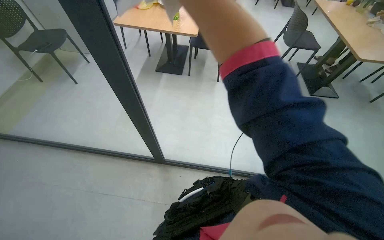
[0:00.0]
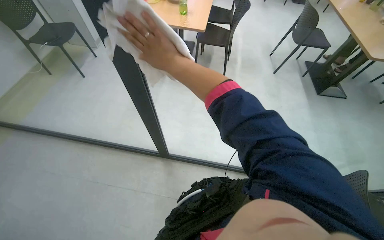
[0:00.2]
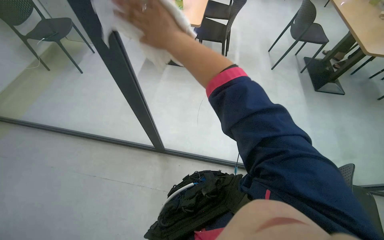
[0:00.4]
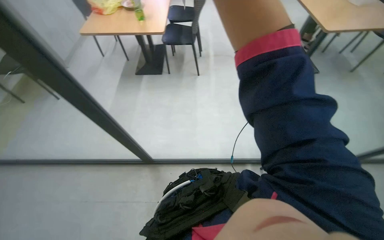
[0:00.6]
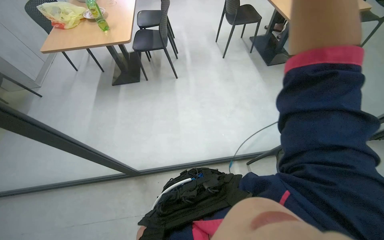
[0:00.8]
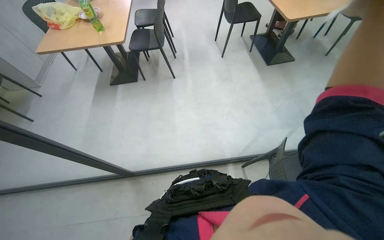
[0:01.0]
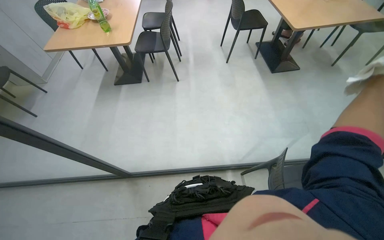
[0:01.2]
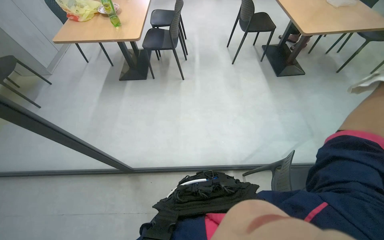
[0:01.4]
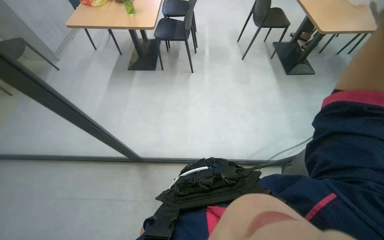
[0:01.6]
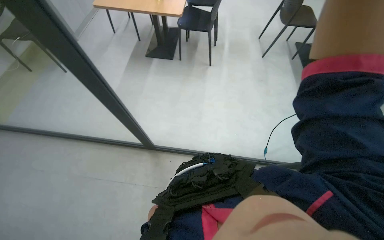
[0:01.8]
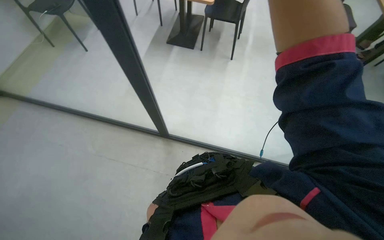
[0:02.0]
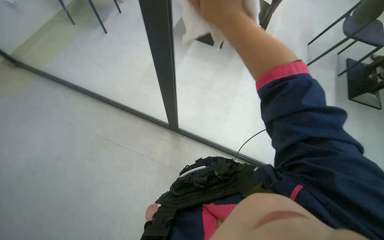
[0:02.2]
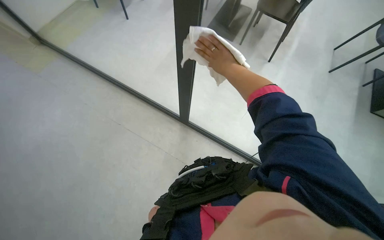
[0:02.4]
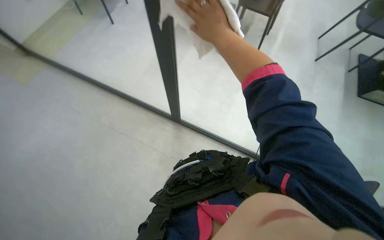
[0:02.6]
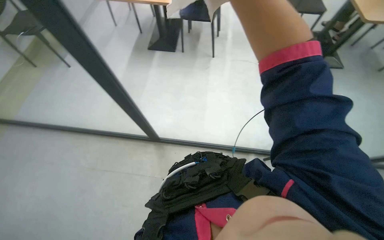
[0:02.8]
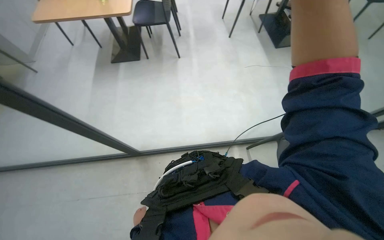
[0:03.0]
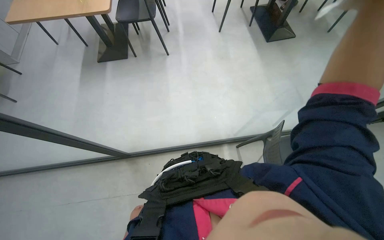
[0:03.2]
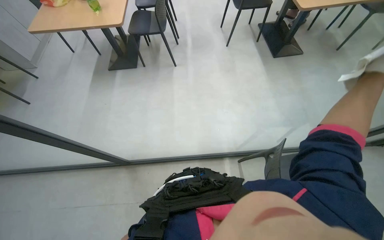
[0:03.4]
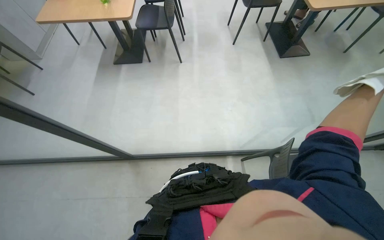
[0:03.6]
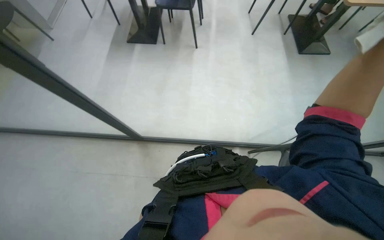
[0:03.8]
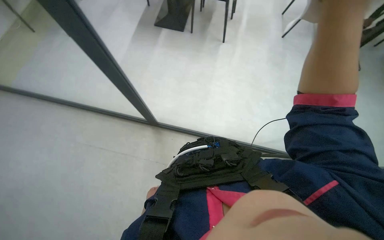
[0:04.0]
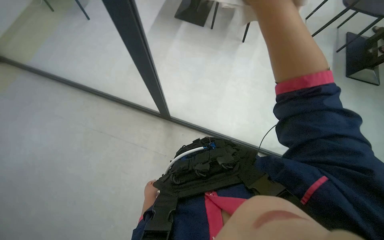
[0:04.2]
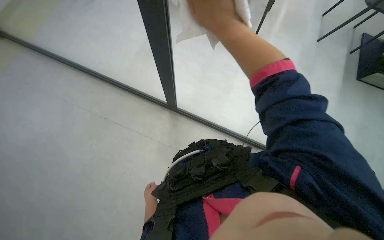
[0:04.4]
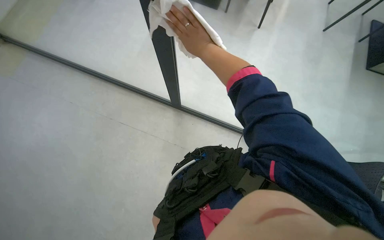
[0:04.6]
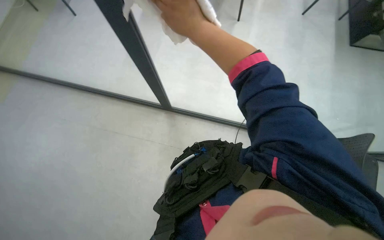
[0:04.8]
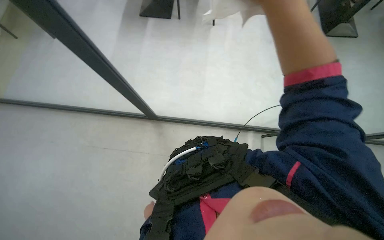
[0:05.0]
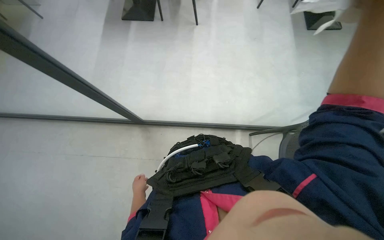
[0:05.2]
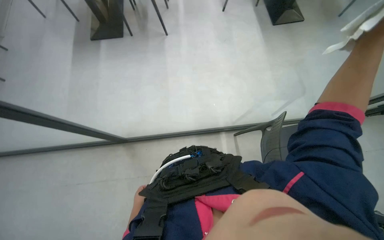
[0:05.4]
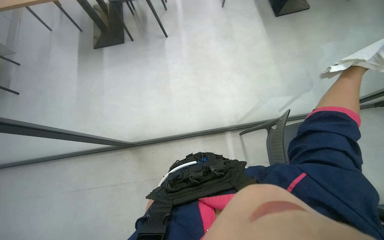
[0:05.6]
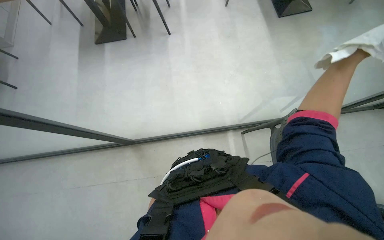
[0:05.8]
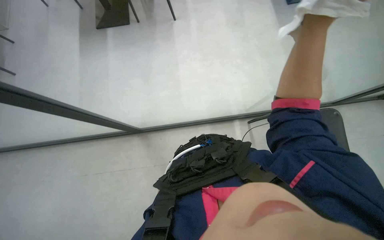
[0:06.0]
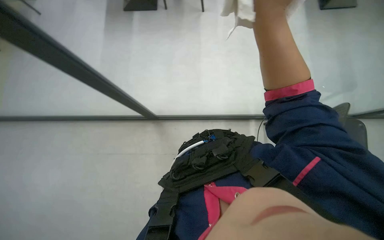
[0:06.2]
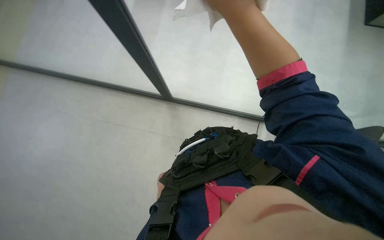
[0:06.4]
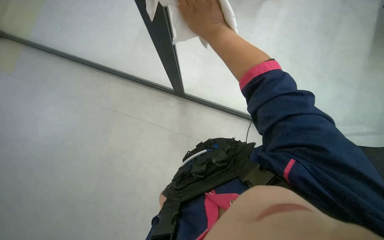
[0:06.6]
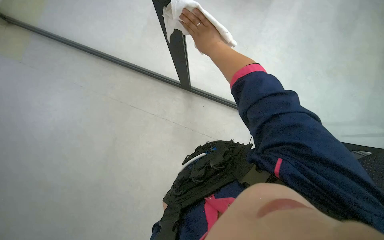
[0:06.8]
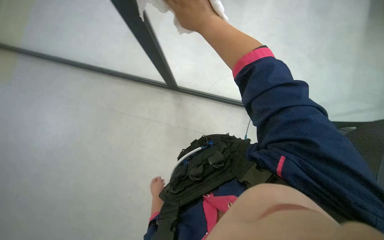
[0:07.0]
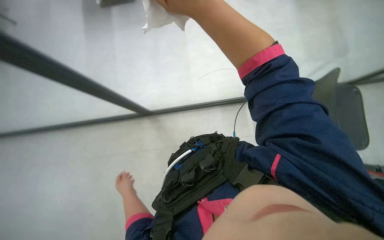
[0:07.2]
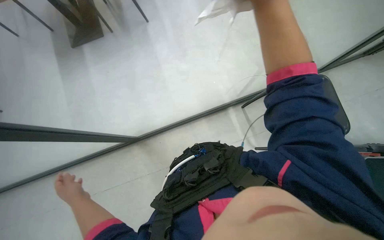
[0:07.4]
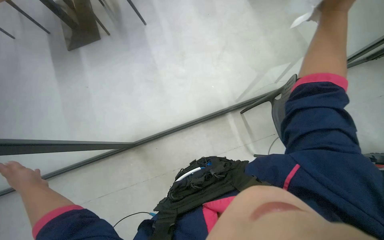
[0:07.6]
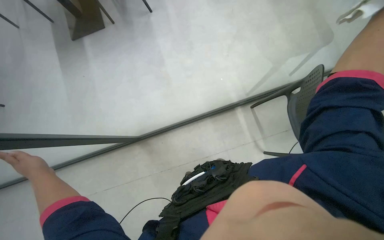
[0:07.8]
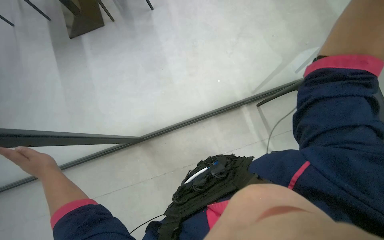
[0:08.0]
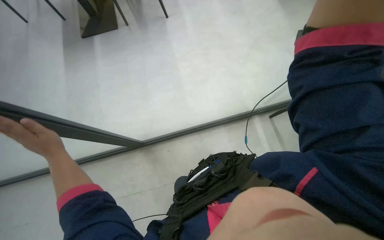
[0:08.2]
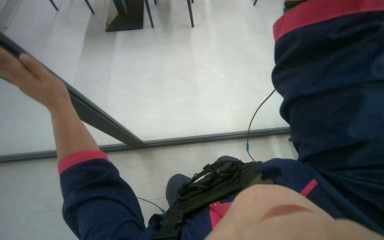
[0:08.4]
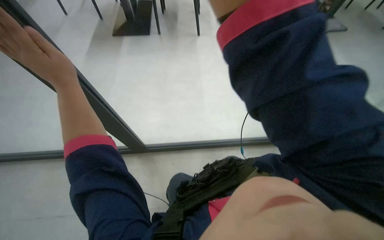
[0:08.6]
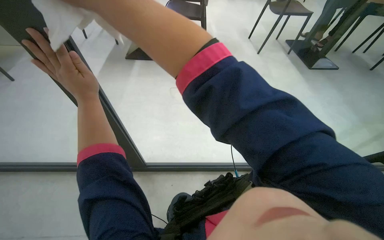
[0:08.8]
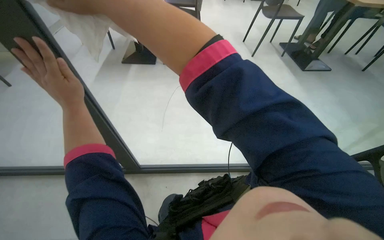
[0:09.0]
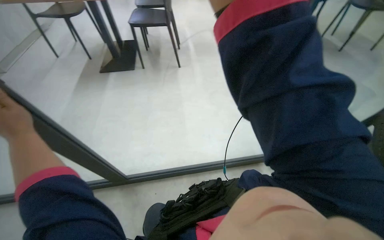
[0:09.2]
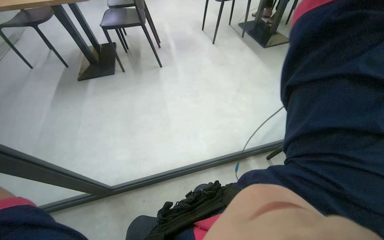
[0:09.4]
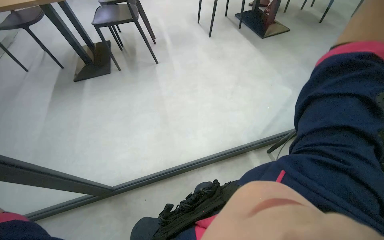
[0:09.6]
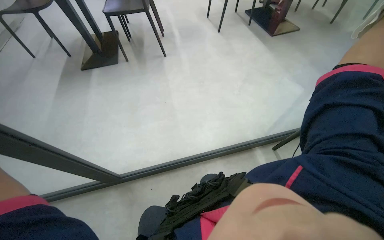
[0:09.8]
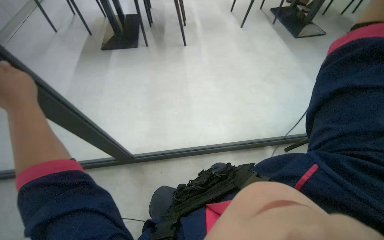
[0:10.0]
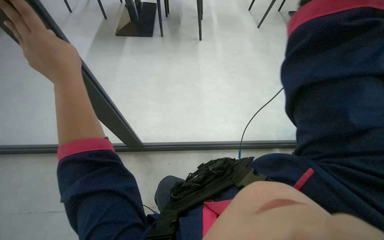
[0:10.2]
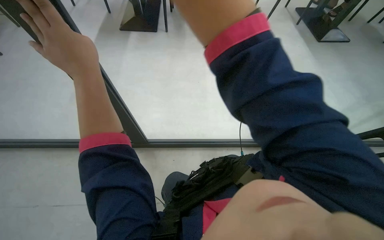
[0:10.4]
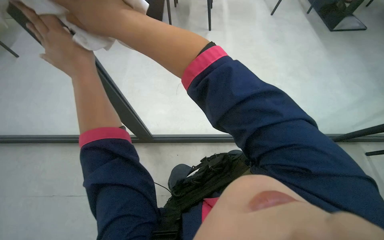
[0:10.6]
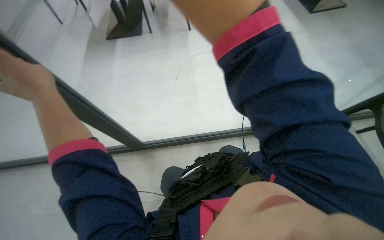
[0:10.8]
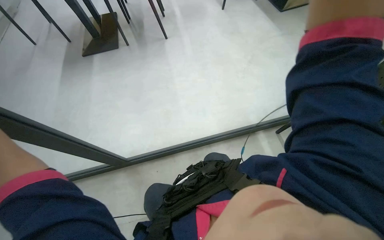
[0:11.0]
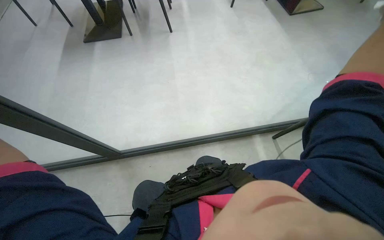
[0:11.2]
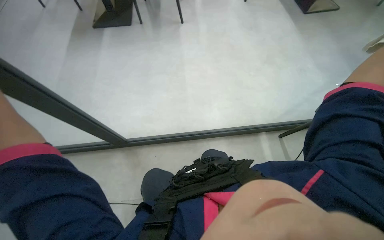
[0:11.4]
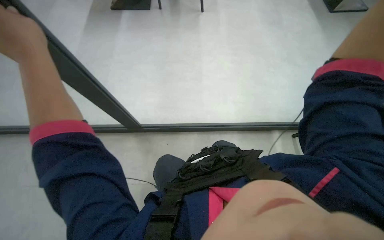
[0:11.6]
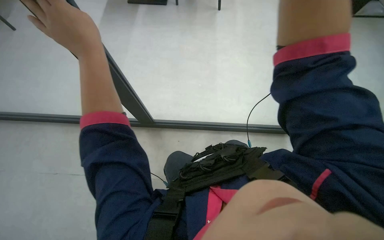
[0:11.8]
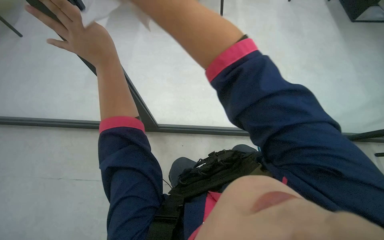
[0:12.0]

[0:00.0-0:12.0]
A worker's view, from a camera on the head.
Job: wiping surfaces.
The whole recording: Wiping glass partition. The worker wipes the glass partition with a white cloth.
0:04.4 to 0:06.0: The view swings about 15 degrees to the right.

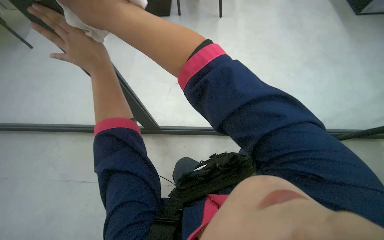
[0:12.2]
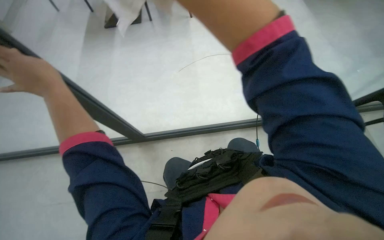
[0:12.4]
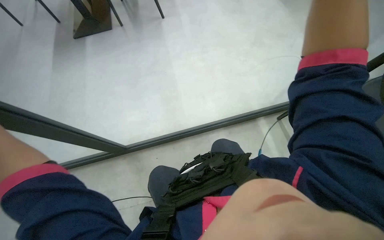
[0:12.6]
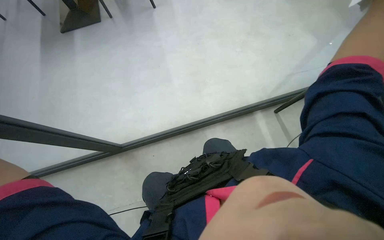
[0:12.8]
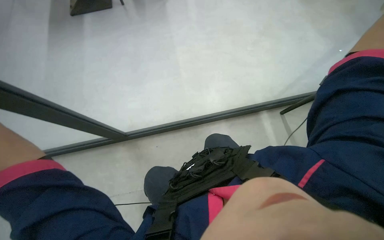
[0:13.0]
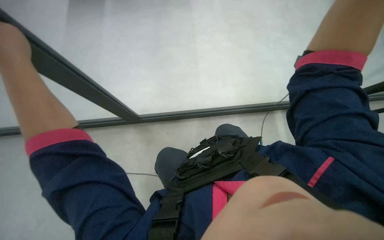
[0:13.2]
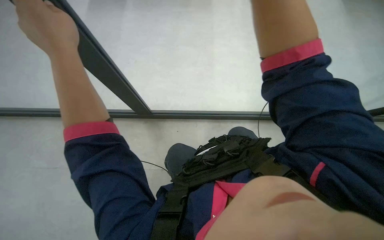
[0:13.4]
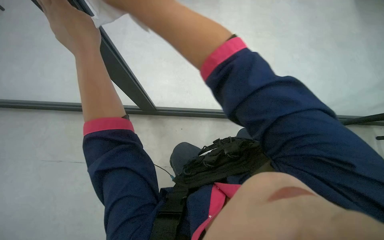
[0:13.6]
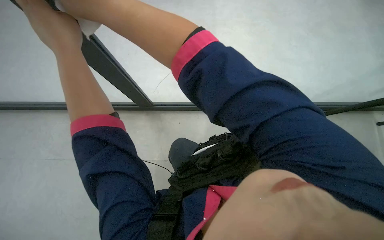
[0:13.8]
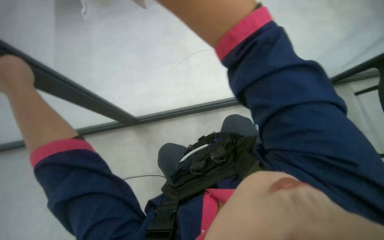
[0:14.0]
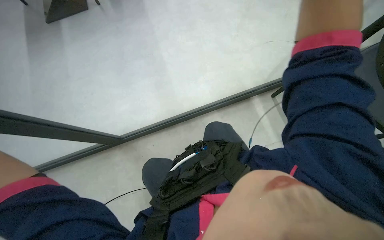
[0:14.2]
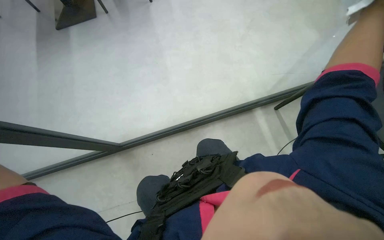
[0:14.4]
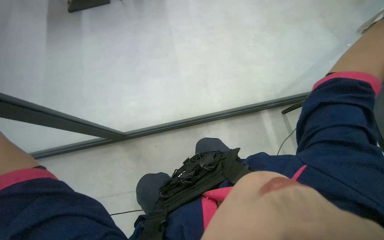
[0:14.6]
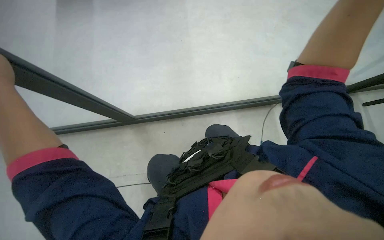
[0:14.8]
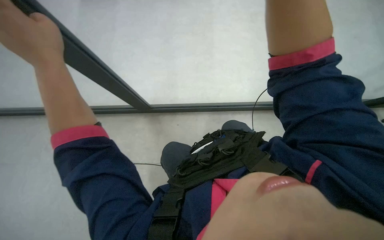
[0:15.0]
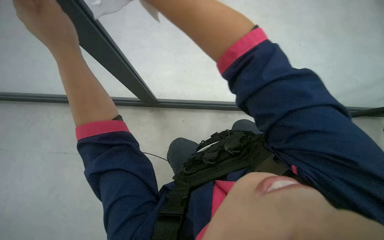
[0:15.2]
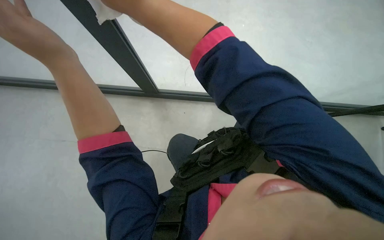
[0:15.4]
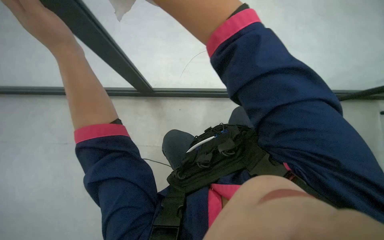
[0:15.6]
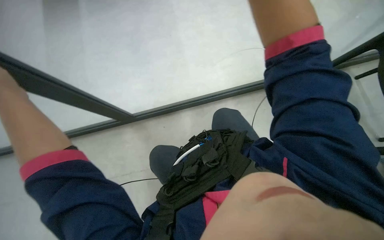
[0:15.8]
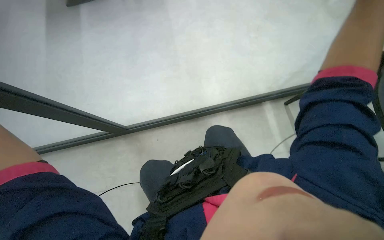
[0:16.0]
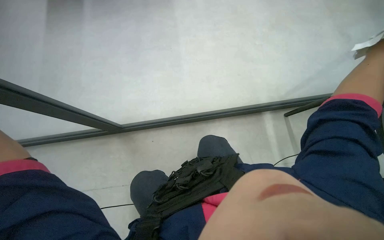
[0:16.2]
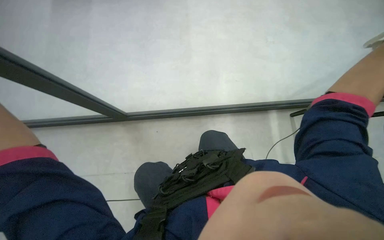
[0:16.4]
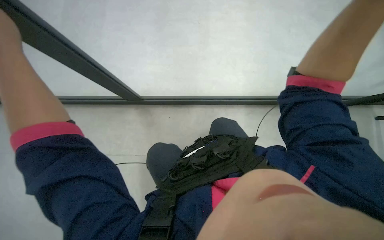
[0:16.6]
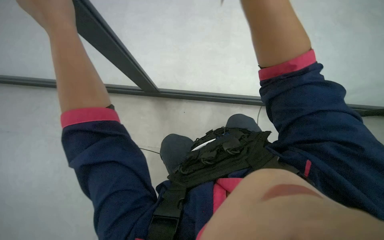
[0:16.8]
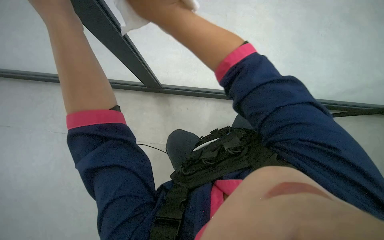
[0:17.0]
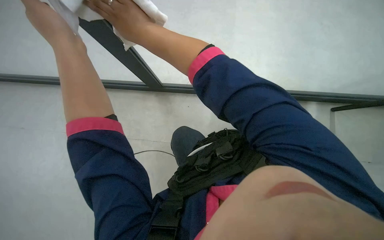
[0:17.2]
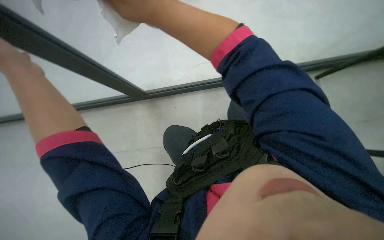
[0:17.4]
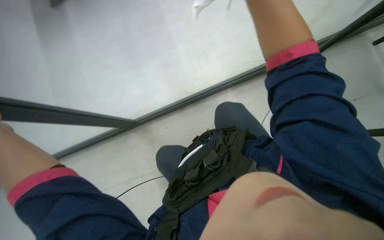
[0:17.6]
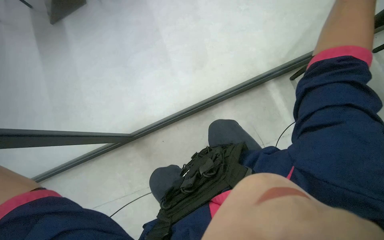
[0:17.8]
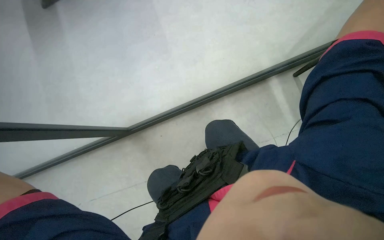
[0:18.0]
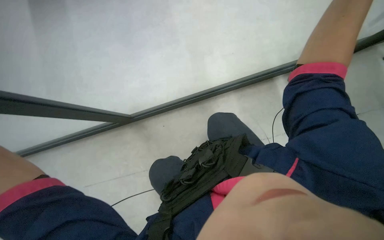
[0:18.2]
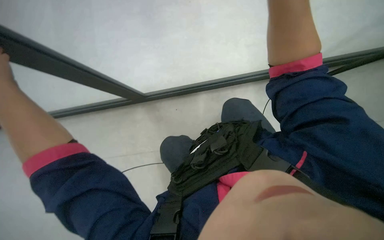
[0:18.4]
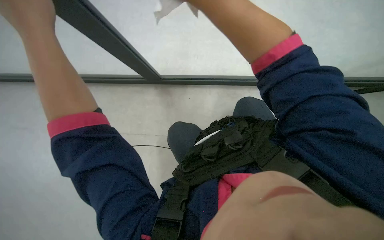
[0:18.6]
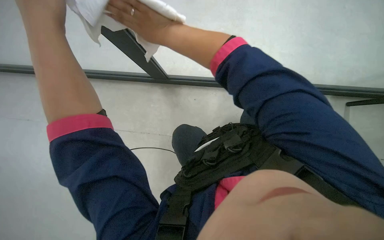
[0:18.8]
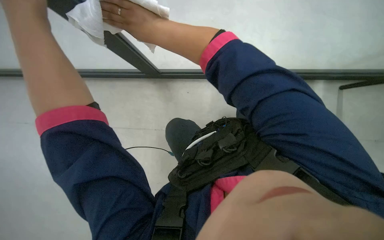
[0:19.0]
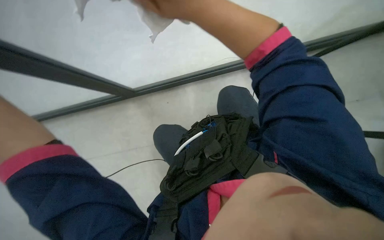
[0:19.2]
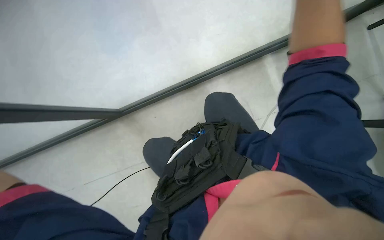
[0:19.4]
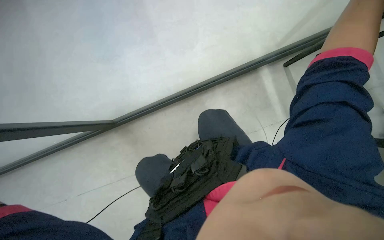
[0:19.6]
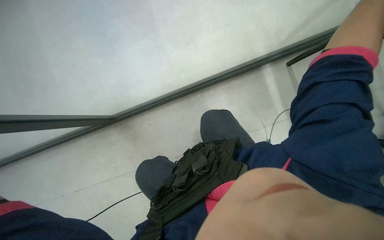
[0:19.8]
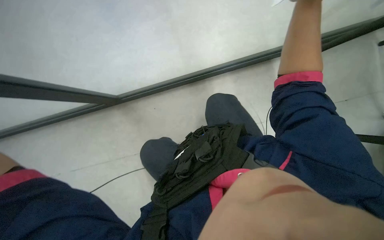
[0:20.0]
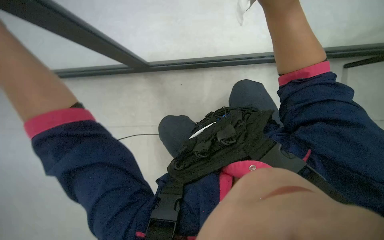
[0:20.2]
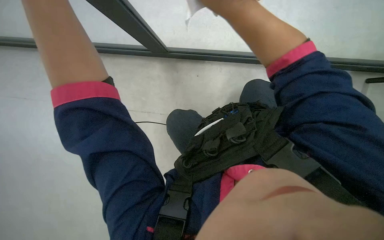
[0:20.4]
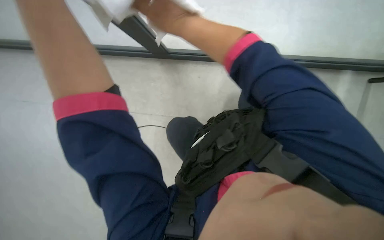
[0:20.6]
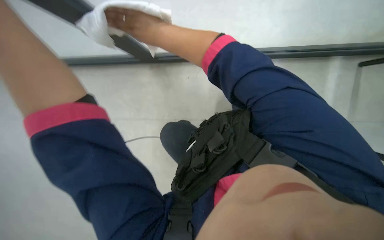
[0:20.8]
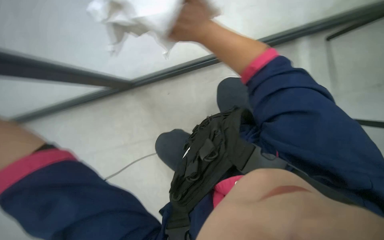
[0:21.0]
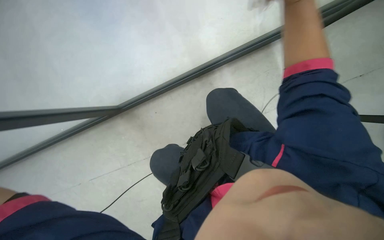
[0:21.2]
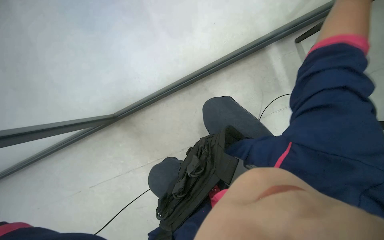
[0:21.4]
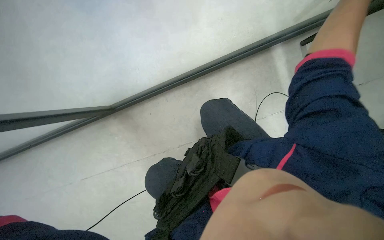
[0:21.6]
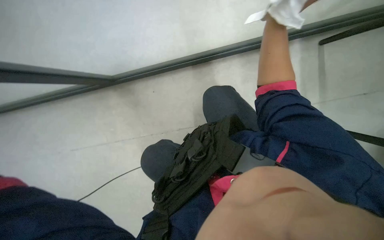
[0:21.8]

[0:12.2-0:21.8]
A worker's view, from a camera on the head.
Job: wiping surfaces.
The whole recording: Wiping glass partition. The worker wipes the glass partition with a white cloth.
0:18.6 to 0:20.2: The view tips downward by some 15 degrees.
